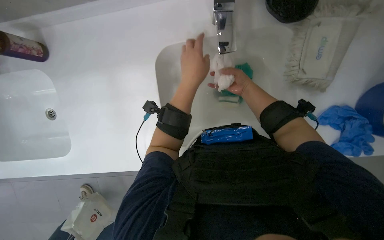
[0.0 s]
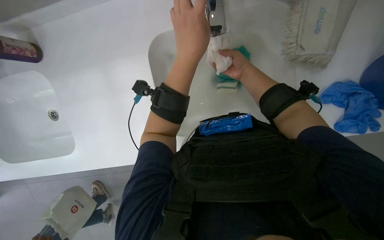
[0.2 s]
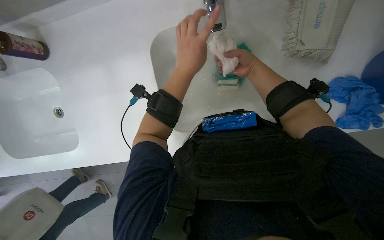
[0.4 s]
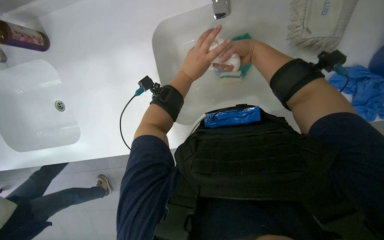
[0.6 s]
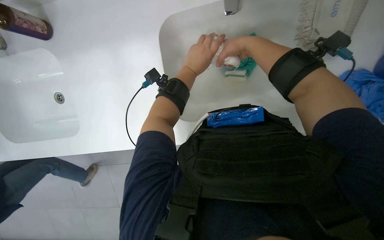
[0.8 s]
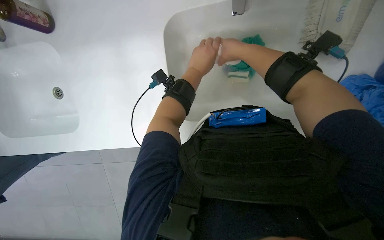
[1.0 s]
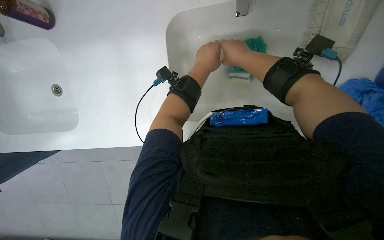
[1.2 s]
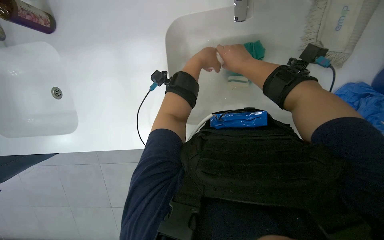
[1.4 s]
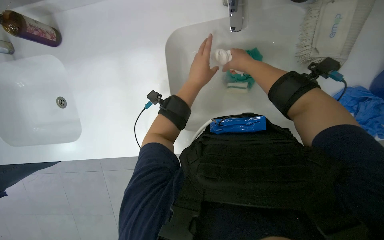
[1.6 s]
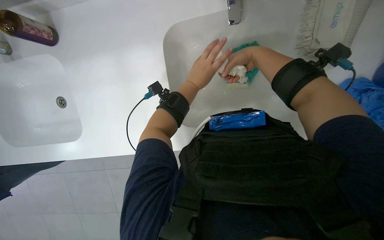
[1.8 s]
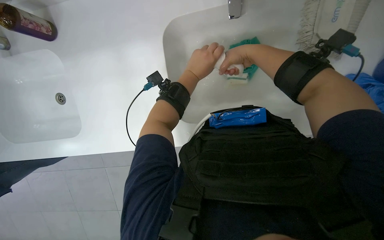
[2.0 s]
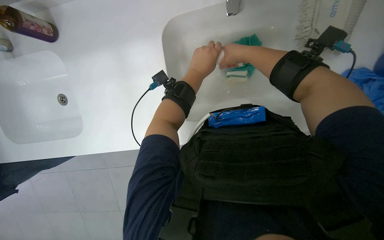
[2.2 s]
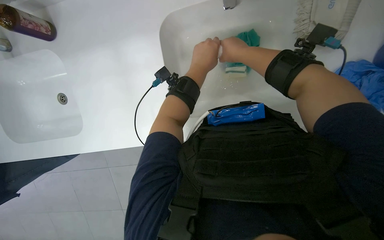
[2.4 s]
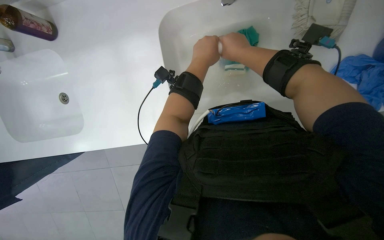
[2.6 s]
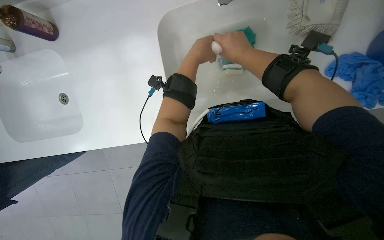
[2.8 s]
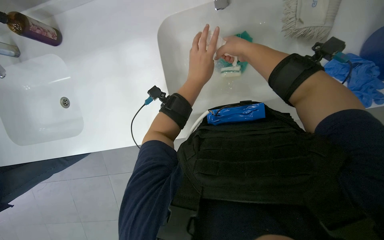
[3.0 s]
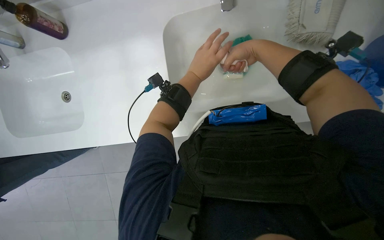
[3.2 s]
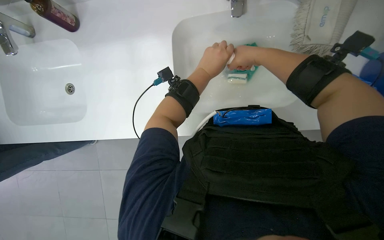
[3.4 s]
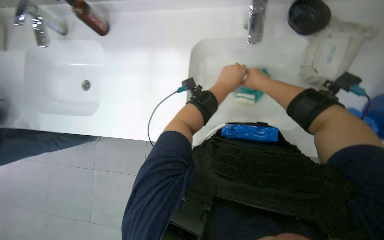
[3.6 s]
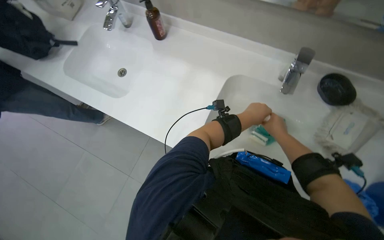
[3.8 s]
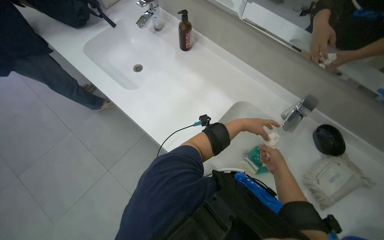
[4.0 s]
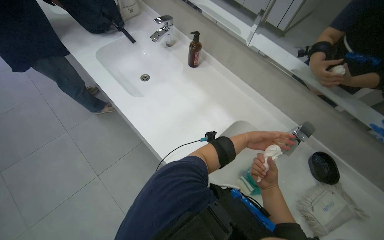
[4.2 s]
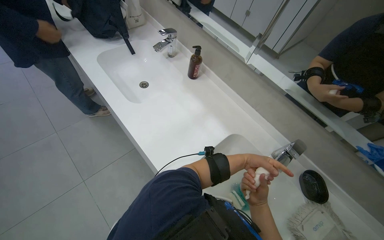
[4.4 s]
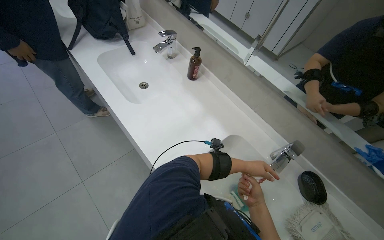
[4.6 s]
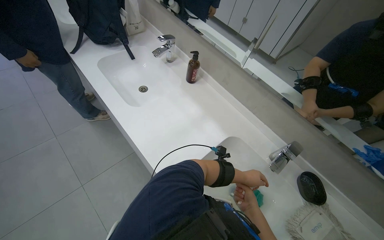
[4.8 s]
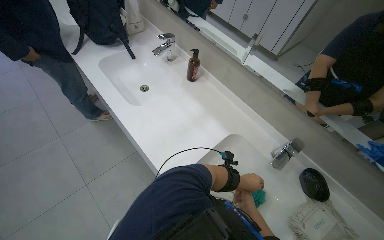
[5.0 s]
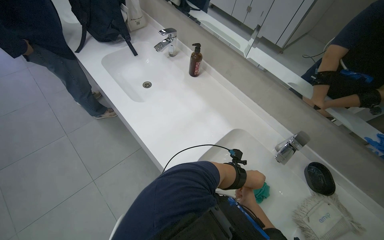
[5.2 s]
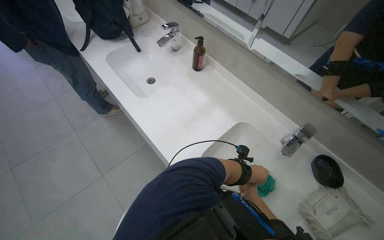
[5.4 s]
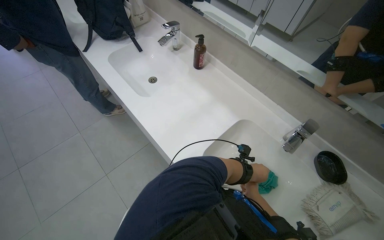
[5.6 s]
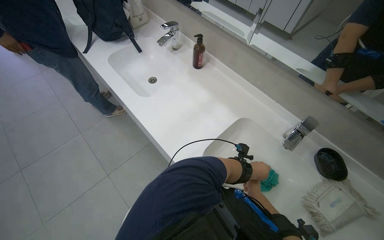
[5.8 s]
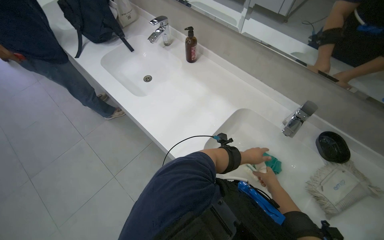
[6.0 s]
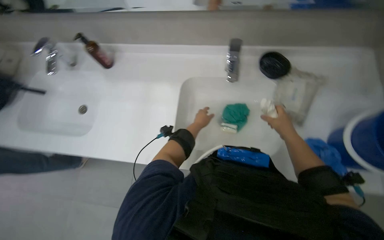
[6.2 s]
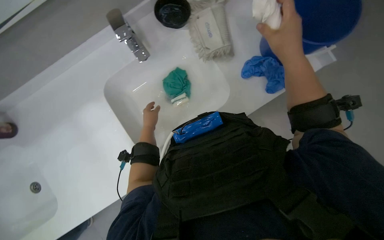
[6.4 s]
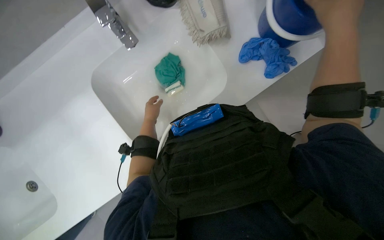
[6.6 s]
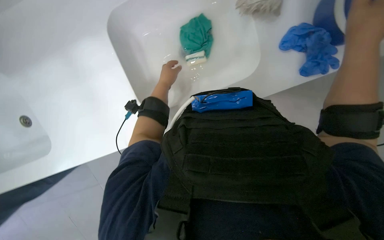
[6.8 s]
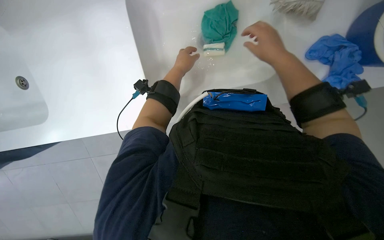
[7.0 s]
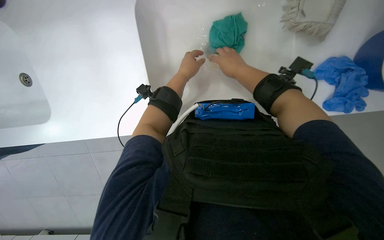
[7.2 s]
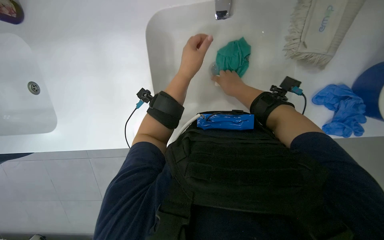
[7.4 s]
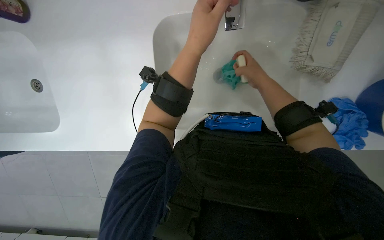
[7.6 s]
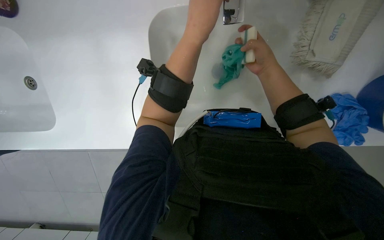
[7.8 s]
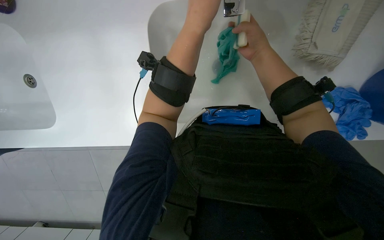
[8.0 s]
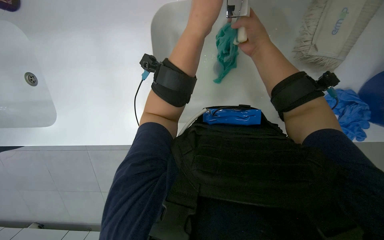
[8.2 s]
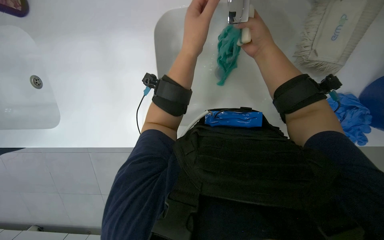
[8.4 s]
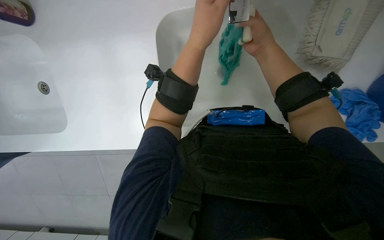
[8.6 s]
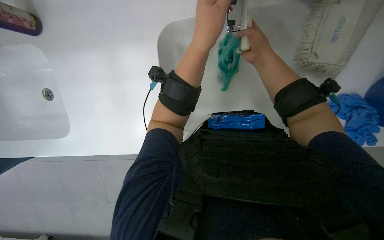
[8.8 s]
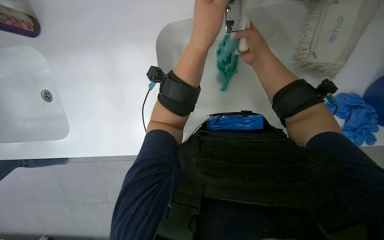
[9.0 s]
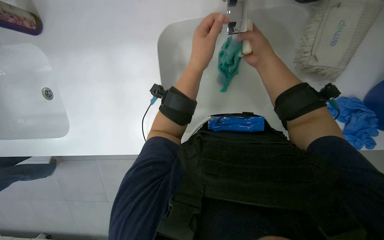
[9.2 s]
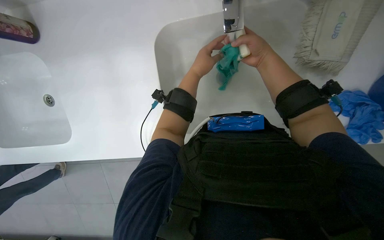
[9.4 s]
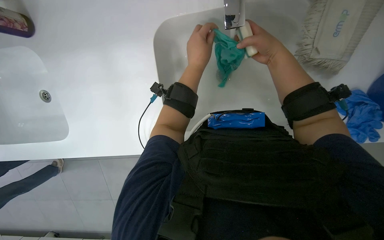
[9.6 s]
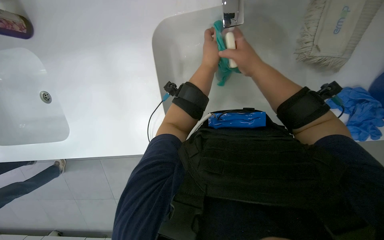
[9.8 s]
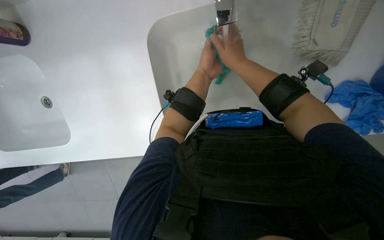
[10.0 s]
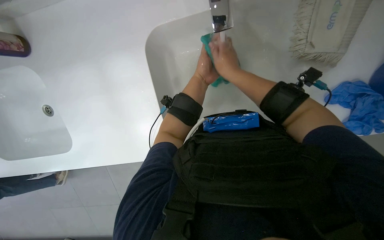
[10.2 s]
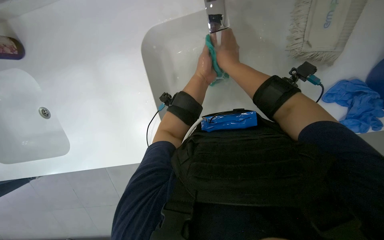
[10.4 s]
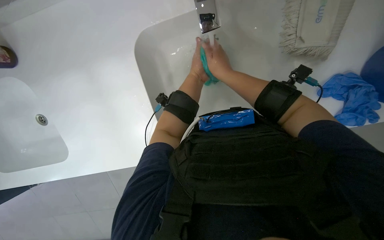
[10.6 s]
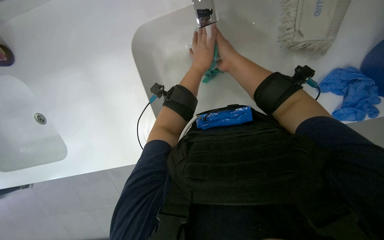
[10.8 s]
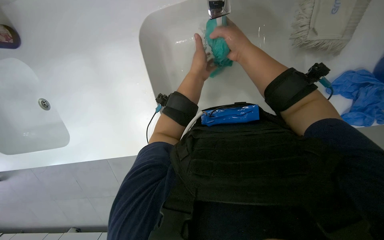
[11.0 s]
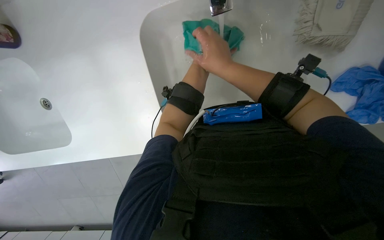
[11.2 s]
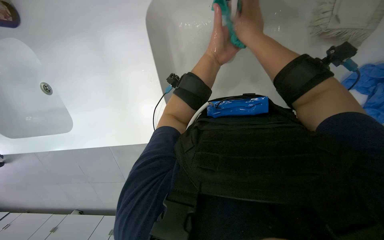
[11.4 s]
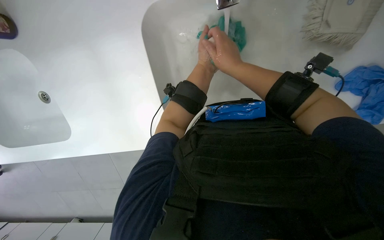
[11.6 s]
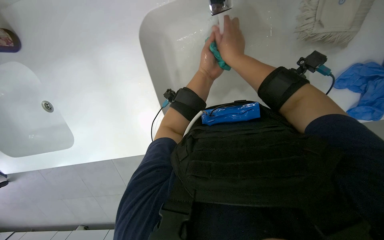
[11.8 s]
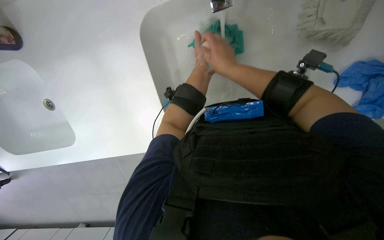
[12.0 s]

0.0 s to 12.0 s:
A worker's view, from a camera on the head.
Job: preparing cleaning supplies.
The whole recording: Washing cleaning cloths and sponge. The worker washes cleaning cloths and a sponge in the sink.
0.0 to 1.6 s: The left hand shifts about 10 cm farther from the camera.
1.6 to 3.0 s: The hands make small movements and keep their place.
3.0 to 4.4 s: The view tips upward by approximately 30 degrees. The scene rotates clockwise by approximately 60 degrees.
4.4 to 6.0 s: The right hand moves farther from the camera, roughly 10 cm.
6.0 to 7.6 s: The wearer's head swings about 45 degrees to the right. The view tips downward by about 25 degrees.
7.6 to 9.0 s: The right hand moves up the picture, roughly 10 cm.

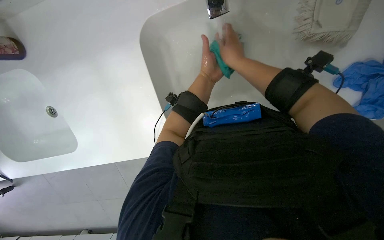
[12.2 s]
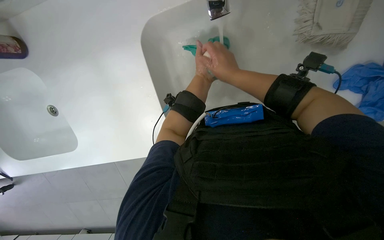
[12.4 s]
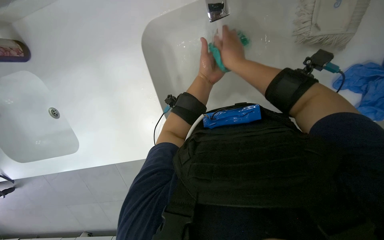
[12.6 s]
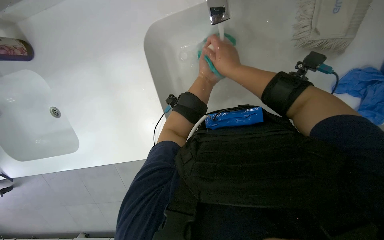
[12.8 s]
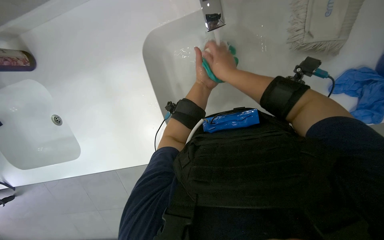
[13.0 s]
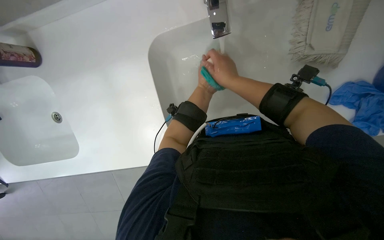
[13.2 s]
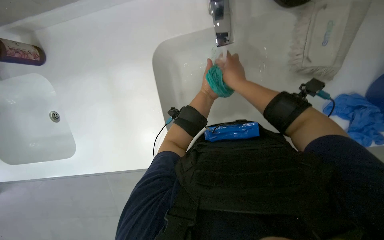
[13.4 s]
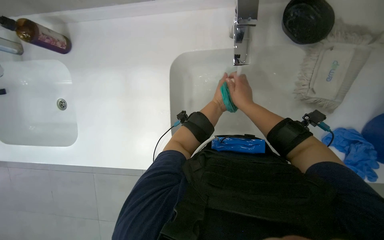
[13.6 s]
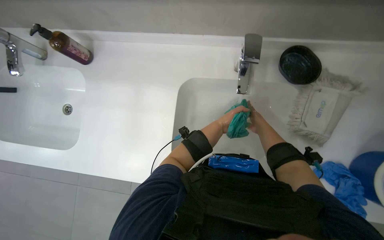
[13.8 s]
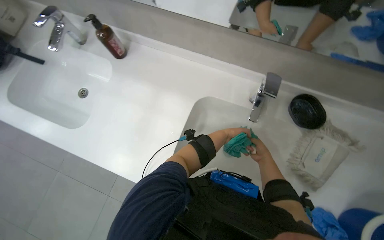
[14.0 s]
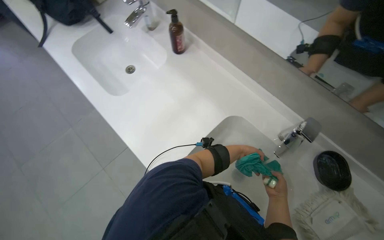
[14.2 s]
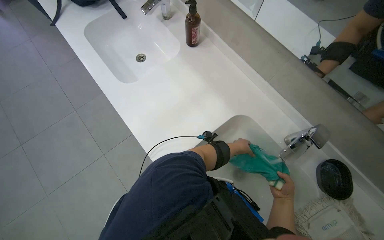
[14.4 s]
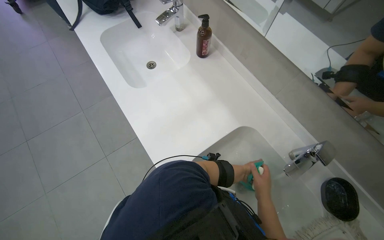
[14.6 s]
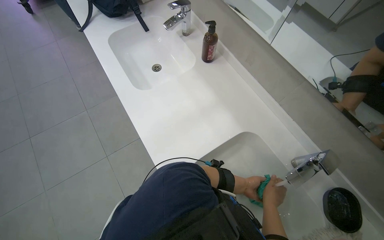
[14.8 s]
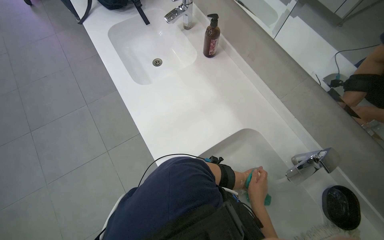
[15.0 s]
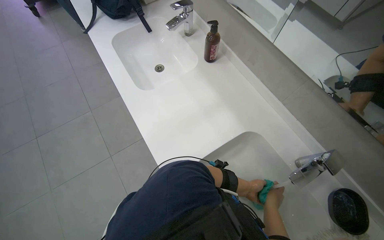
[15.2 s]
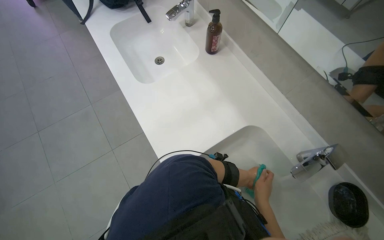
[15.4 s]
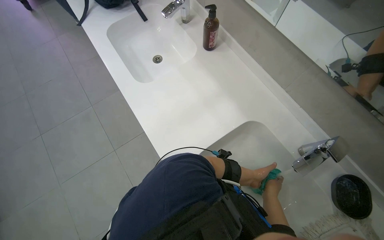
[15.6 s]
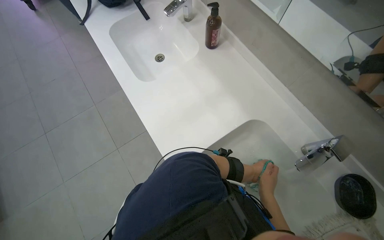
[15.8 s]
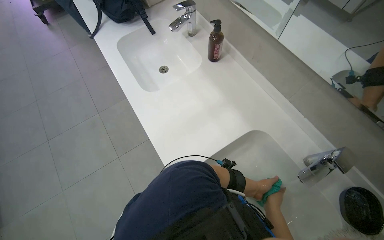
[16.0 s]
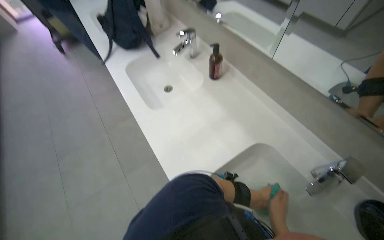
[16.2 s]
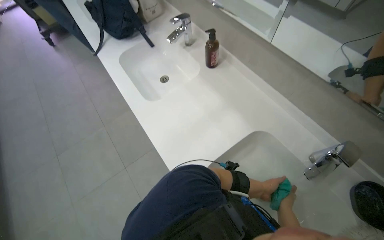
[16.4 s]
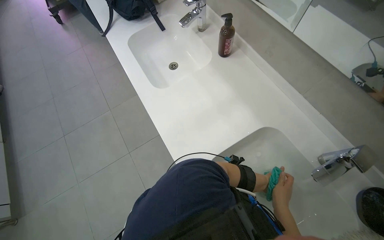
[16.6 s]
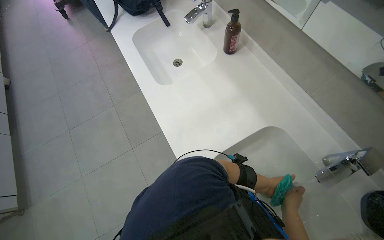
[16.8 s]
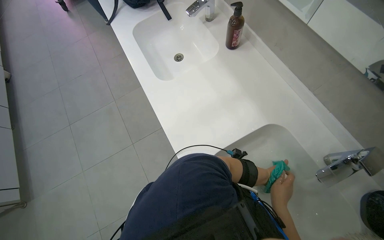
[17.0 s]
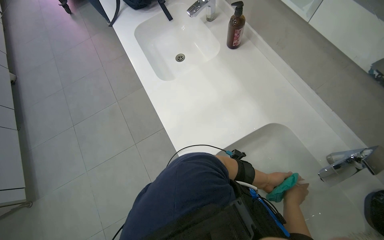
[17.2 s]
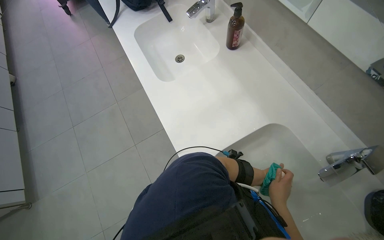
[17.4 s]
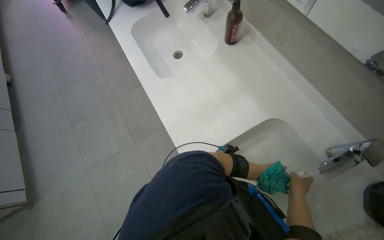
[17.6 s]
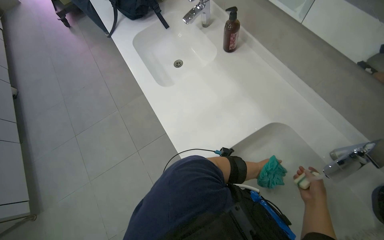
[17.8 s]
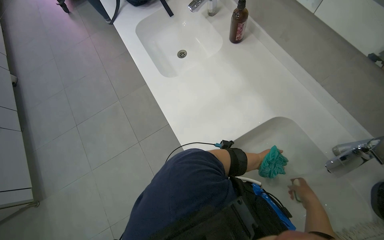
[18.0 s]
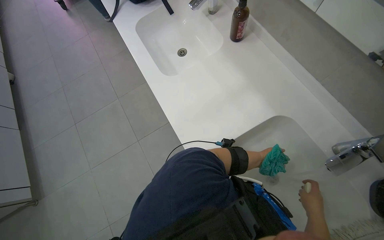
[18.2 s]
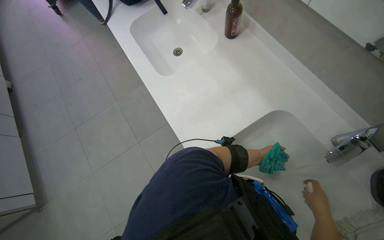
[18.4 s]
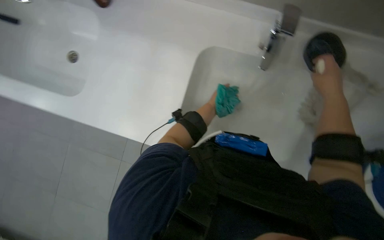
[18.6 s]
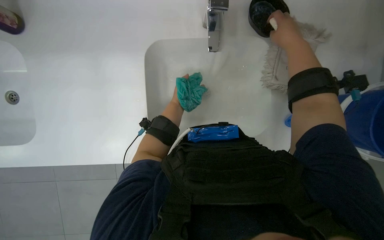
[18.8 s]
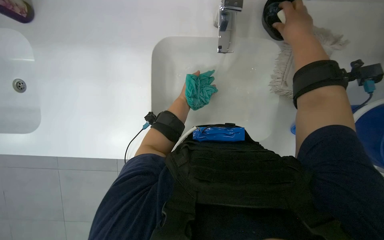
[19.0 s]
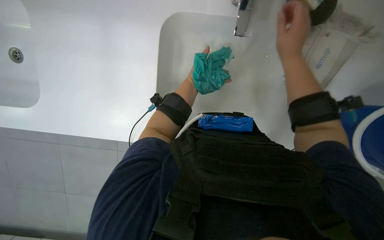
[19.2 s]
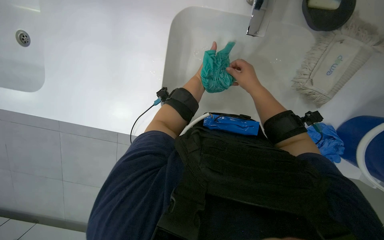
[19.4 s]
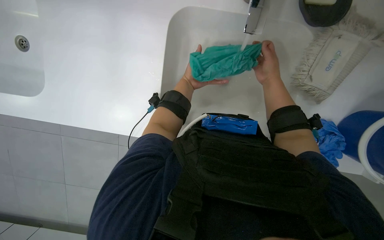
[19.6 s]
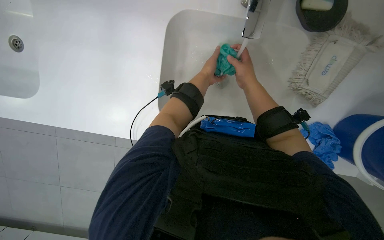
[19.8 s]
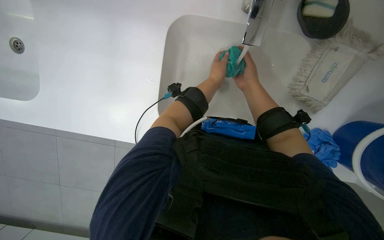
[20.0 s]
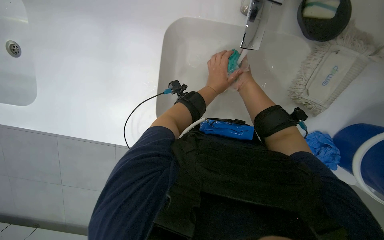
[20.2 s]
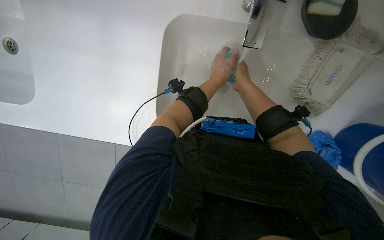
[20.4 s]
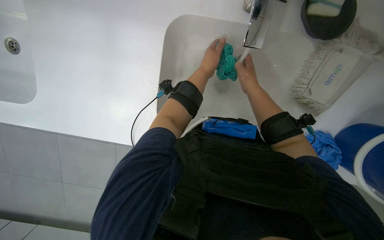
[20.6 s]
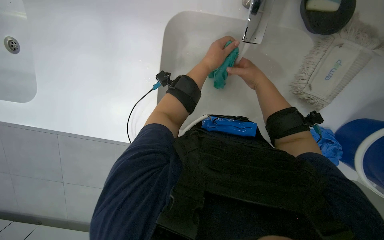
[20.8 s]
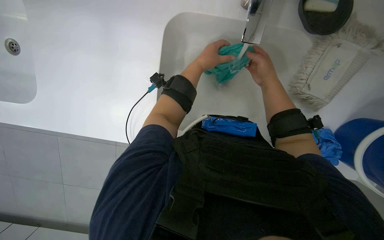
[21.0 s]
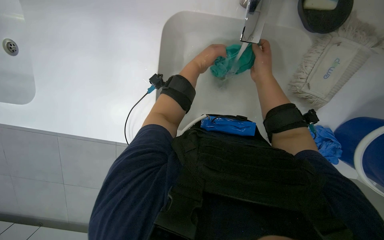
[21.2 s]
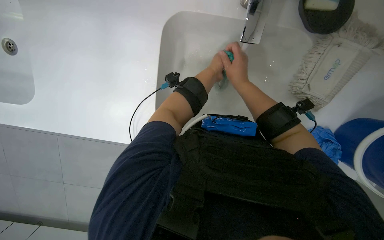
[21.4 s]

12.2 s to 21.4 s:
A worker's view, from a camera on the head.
Job: preparing cleaning supplies.
The whole recording: Washing cleaning cloths and sponge. The worker washes cleaning cloths and a sponge in the sink.
12.2 to 13.8 s: The wearer looks roughly 20 degrees further upward.
13.8 to 15.2 s: The view tips upward by about 15 degrees. Everything in view rotates approximately 50 degrees clockwise.
18.4 to 19.8 s: The wearer's head swings roughly 50 degrees to the right. The view tips downward by about 20 degrees.
